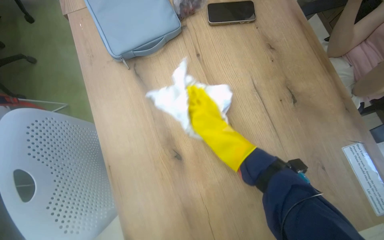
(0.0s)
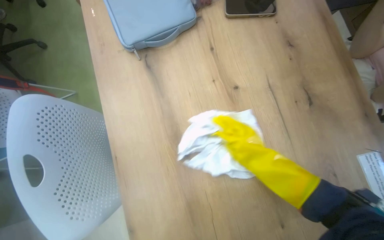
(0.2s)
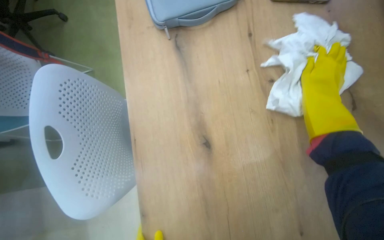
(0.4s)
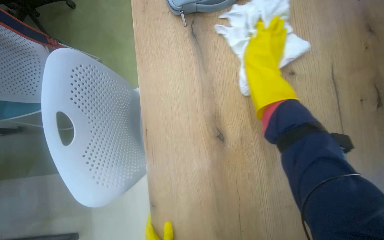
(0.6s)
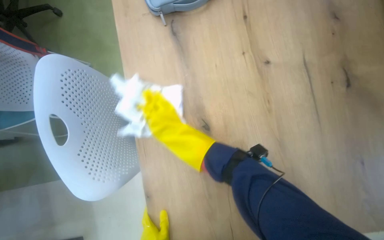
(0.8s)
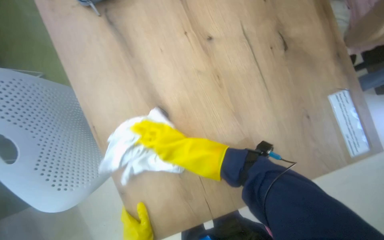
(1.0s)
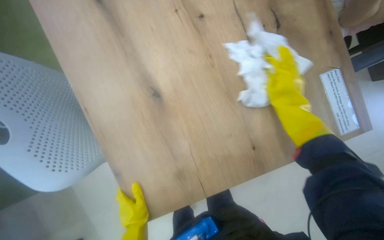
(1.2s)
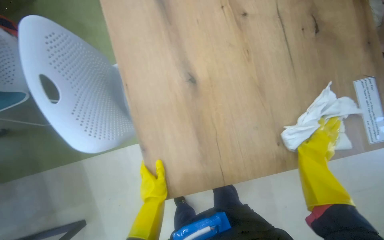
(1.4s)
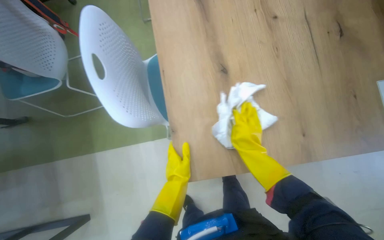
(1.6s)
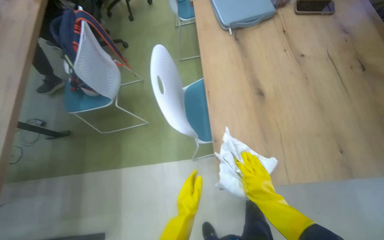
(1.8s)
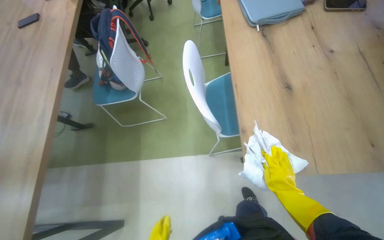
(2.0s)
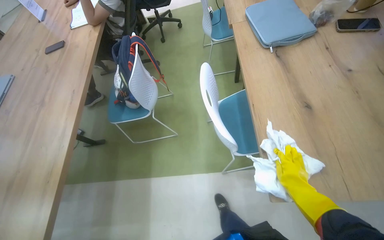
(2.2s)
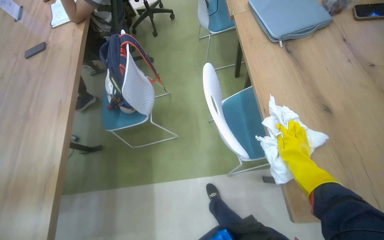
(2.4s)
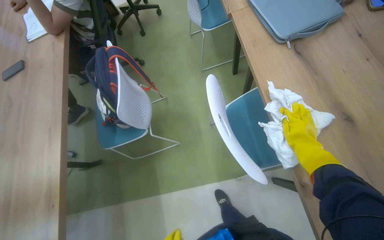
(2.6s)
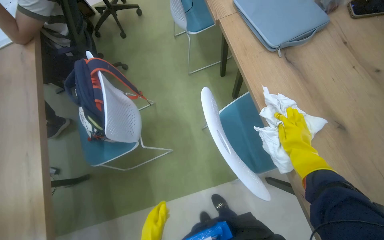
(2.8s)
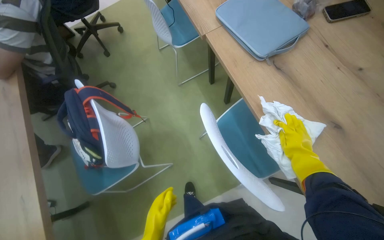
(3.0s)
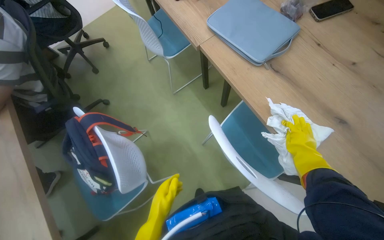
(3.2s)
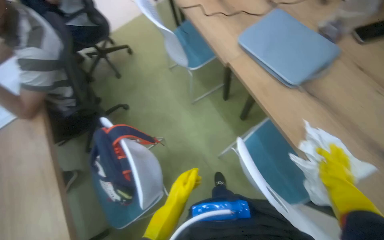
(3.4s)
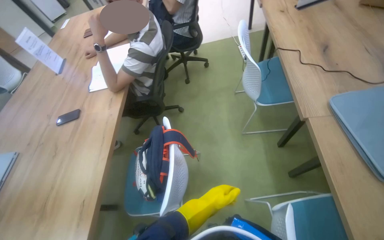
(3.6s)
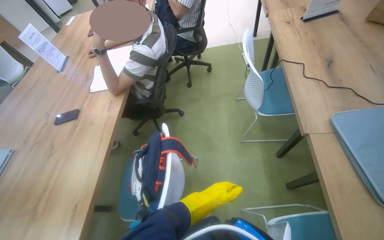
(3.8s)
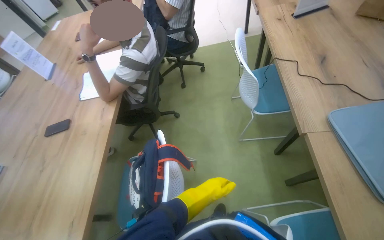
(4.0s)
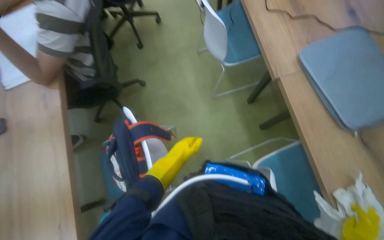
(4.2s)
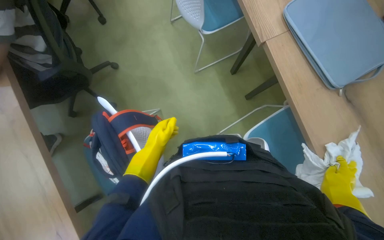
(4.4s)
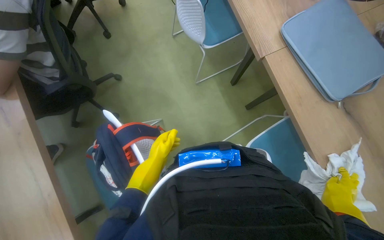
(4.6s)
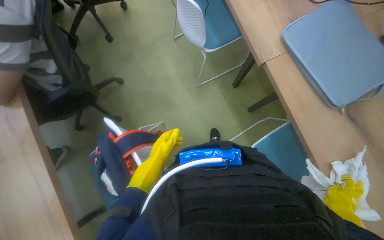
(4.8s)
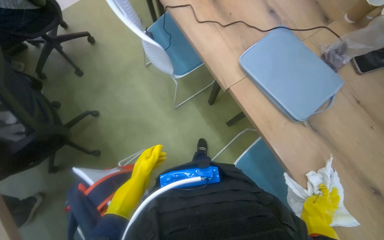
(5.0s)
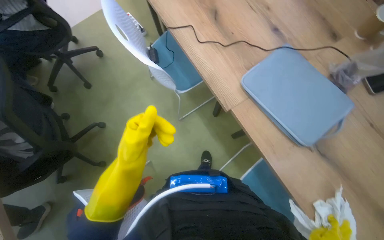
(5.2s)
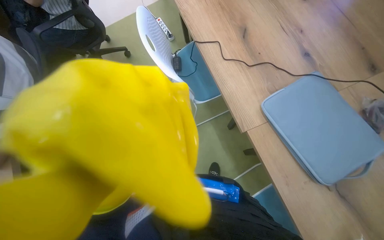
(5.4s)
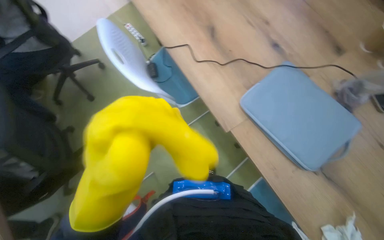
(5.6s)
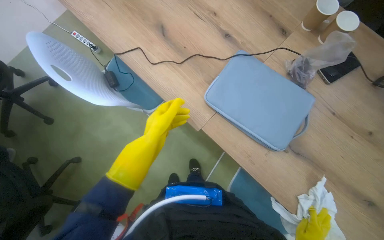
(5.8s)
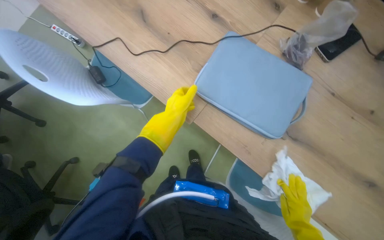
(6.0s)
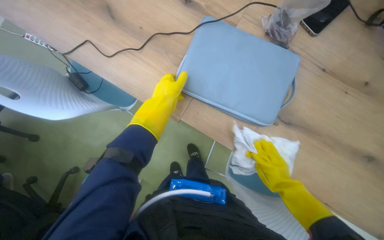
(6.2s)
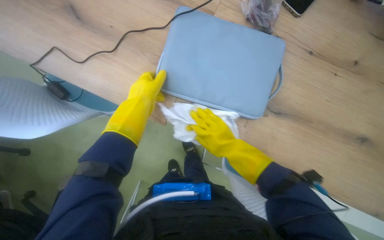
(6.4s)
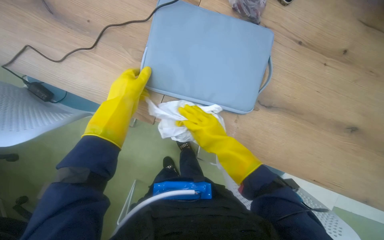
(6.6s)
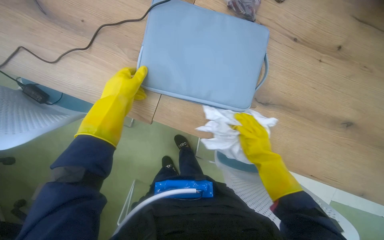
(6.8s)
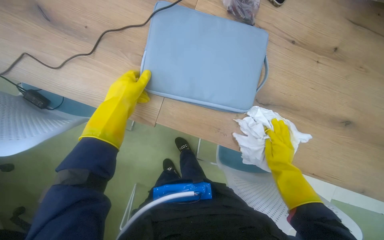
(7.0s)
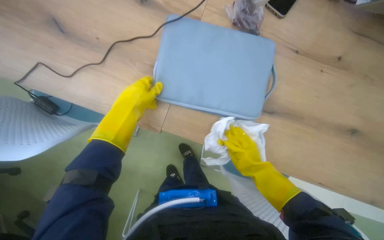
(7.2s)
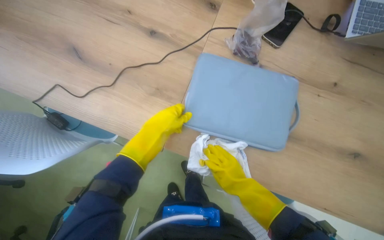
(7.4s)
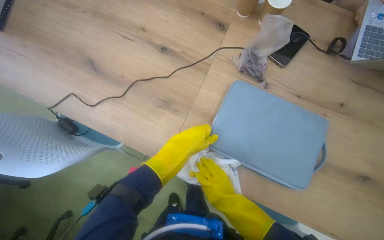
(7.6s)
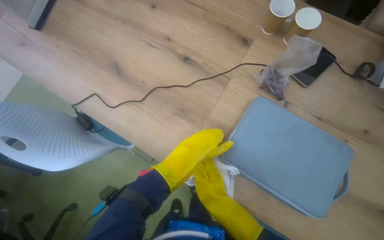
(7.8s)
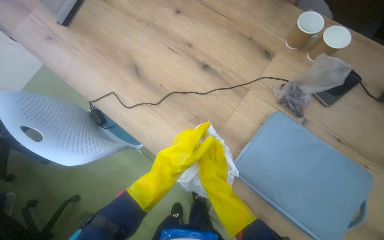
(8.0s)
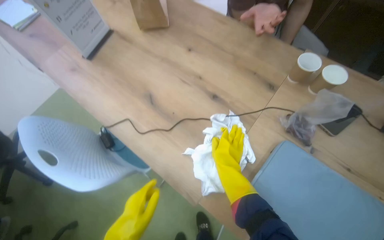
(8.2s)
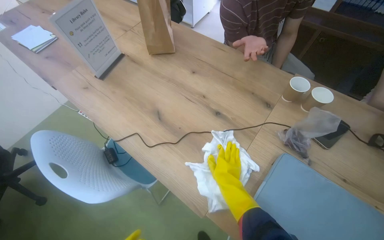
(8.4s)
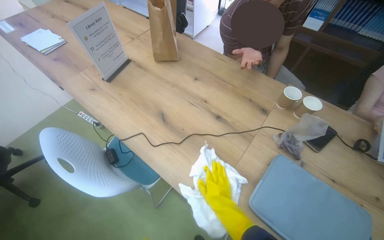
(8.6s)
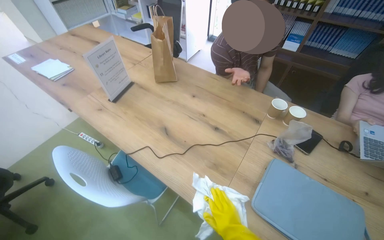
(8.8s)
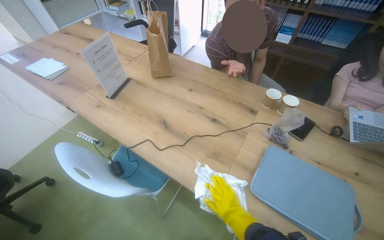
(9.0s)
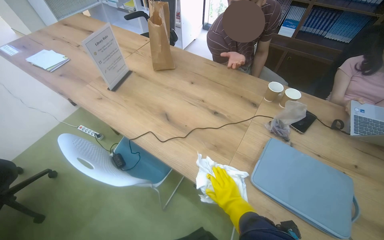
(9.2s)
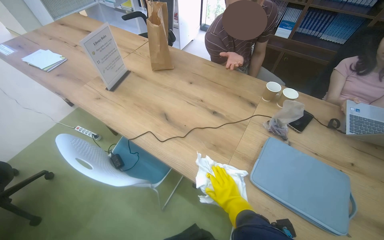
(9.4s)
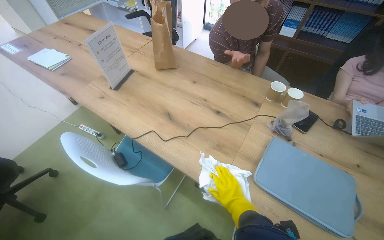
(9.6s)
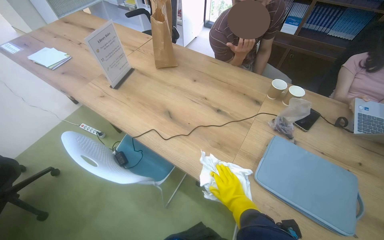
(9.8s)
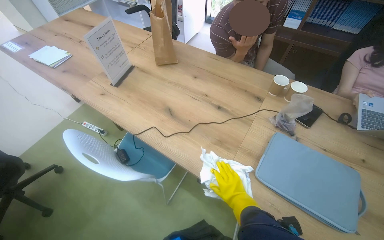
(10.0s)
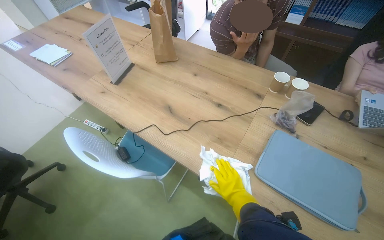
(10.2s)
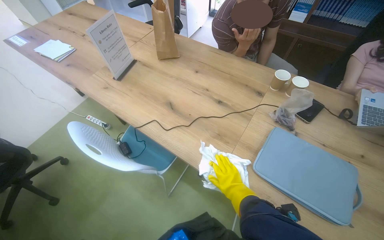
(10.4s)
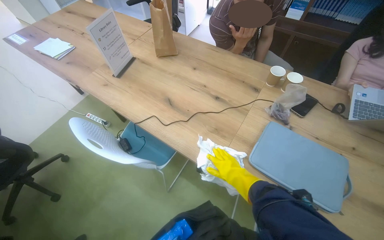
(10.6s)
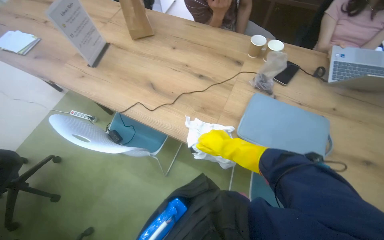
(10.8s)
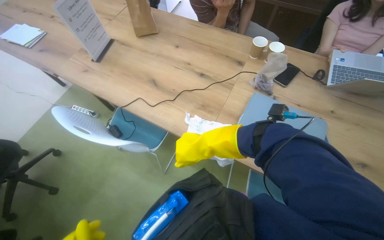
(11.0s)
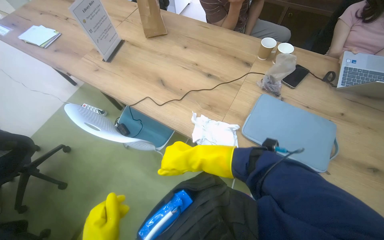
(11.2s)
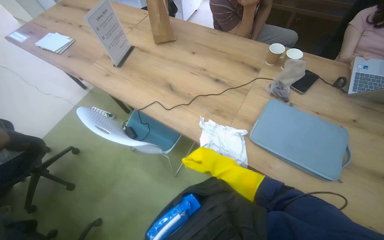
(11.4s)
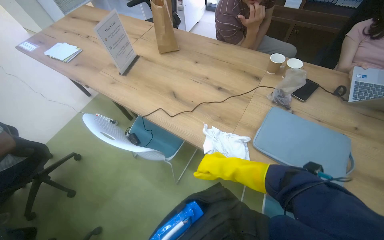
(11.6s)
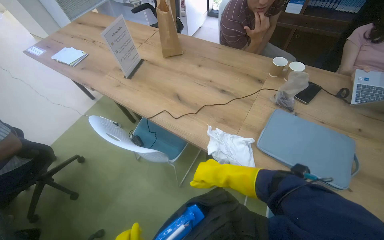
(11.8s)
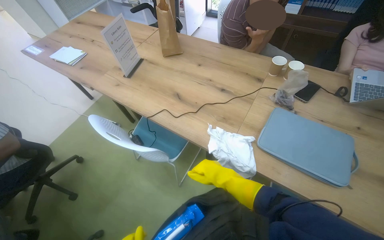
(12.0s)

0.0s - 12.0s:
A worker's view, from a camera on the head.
Job: wiping surfaces.
The whole recording: Cleaning table surface. The worker wipes the table surface with a cloth, moving items and adjusting the cloth as needed.
0.0s - 1.6s: The right hand moves left and right over some 40 cm, changing direction 2 times.
1.6s - 3.0s: The wearer moves some 60 cm.
3.0s - 4.4s: The view tilts roughly 20 degrees downward.
6.0s - 7.6s: The left hand travels nearer to the camera by about 10 cm; the right hand goes left and right, some 30 cm each way, reversing 2 times.
7.6s - 9.0s: The view tips upward by some 25 degrees.

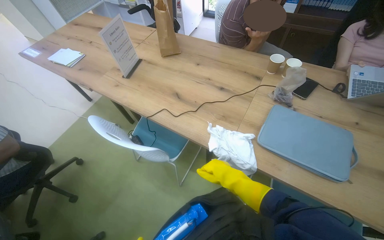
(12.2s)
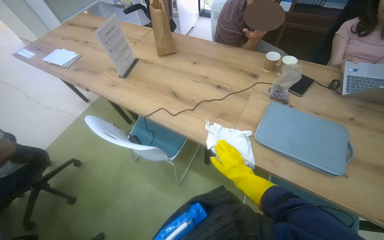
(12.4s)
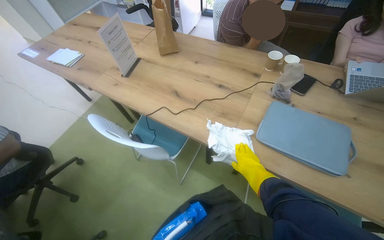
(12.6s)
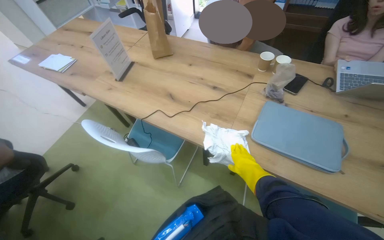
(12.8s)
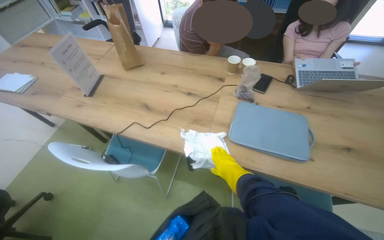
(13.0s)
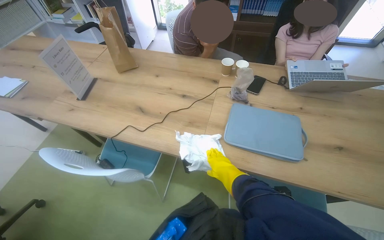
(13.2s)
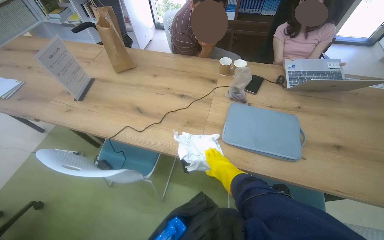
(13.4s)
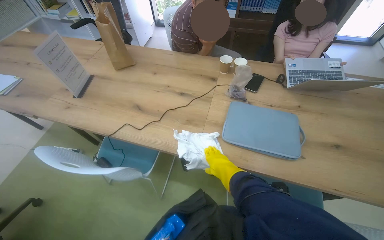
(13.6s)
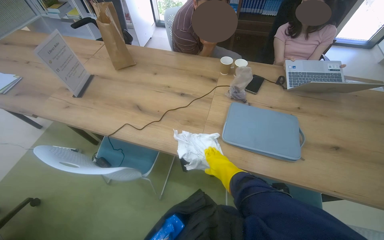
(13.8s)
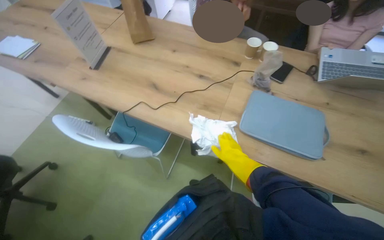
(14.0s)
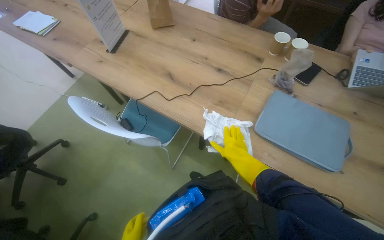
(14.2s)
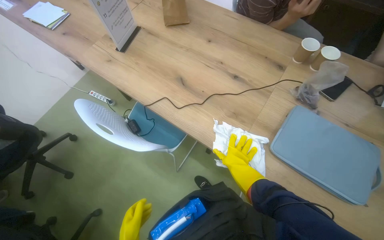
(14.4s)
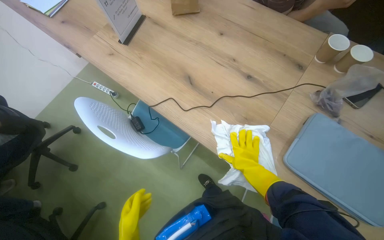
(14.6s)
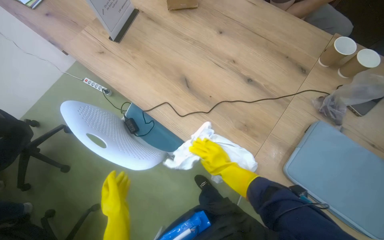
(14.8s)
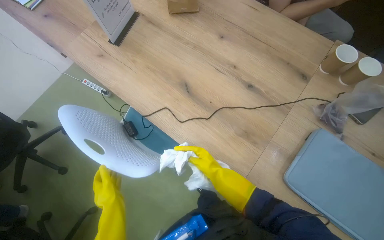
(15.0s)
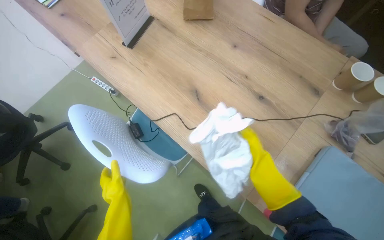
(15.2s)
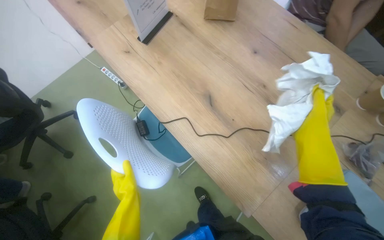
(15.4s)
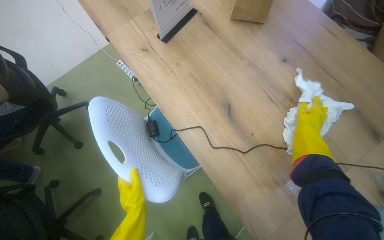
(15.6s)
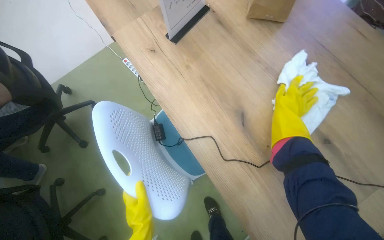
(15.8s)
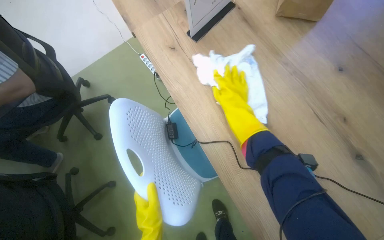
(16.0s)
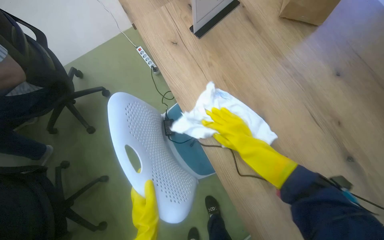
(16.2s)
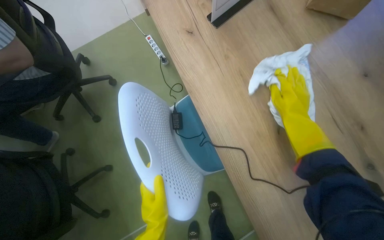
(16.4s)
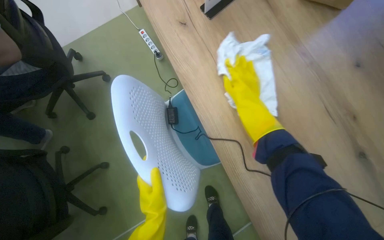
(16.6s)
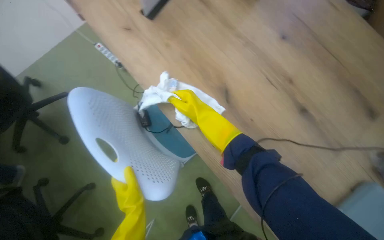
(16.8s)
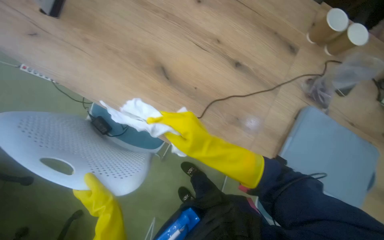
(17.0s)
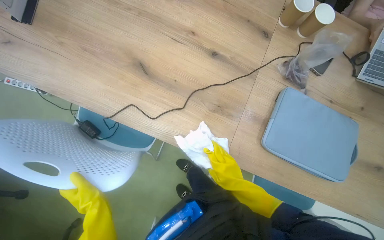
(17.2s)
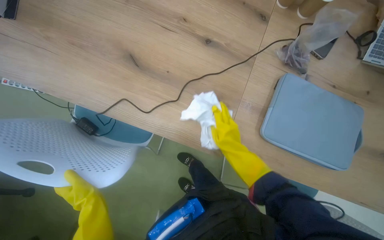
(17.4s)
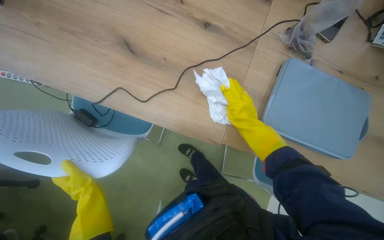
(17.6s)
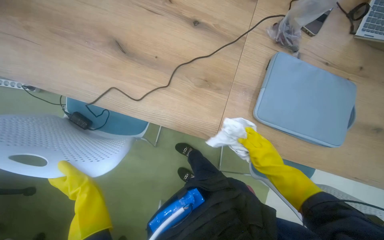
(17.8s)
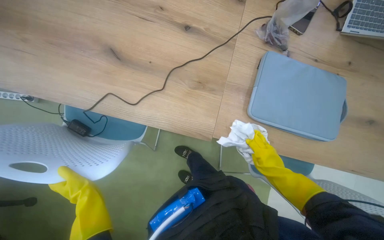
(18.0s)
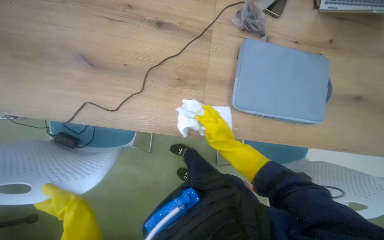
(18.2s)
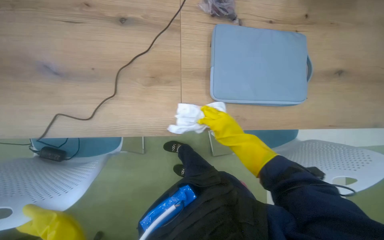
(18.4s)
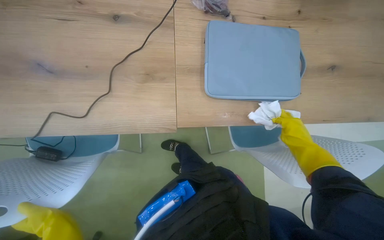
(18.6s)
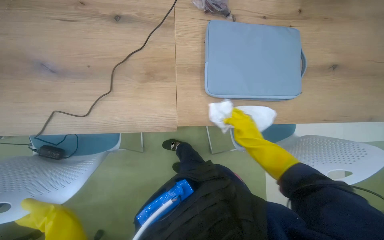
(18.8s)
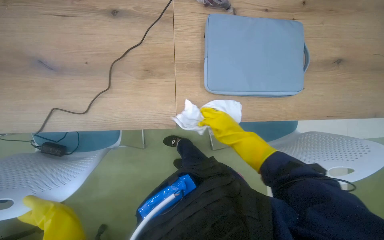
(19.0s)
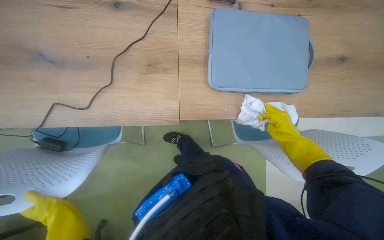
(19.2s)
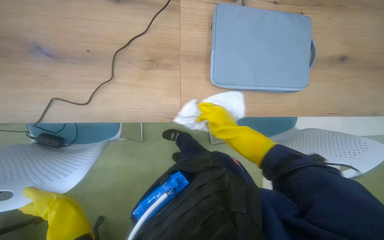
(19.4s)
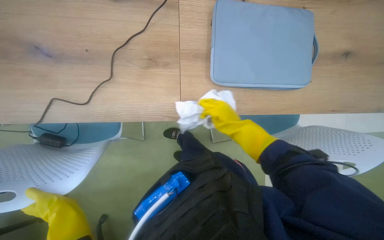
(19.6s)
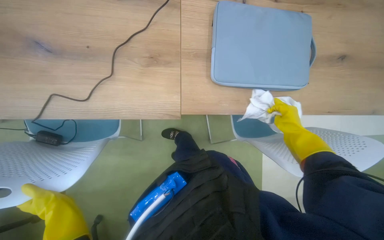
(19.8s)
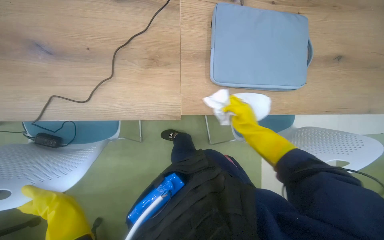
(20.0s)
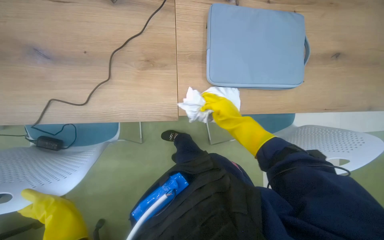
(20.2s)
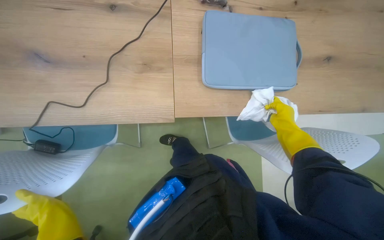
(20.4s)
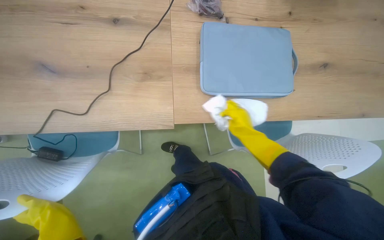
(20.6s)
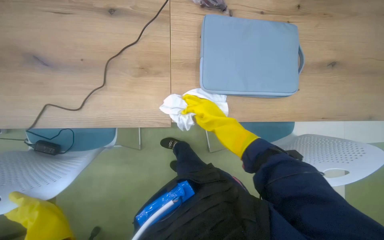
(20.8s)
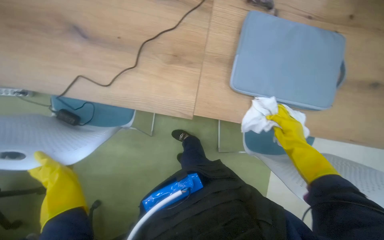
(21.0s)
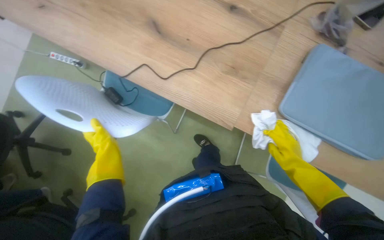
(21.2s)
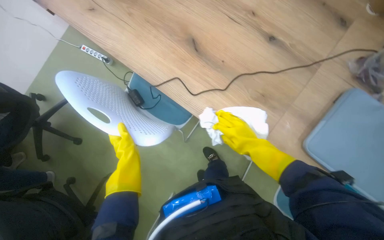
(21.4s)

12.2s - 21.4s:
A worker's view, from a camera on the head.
Job: wiping surfaces.
The whole recording: Cleaning table surface. The worker wipes the table surface with a cloth, moving items and adjusting the cloth as needed.
13.8s - 15.2s: The camera pitches downward, by roughly 20 degrees.
16.8s - 18.4s: Everything in view rotates some 50 degrees counterclockwise.
18.4s - 19.8s: The right hand swings left and right, some 20 cm each way, with 4 reversals.
19.8s - 21.4s: The head turns to the left by approximately 40 degrees.
